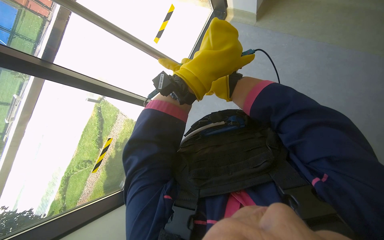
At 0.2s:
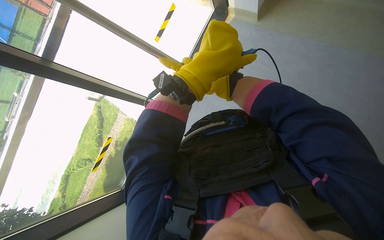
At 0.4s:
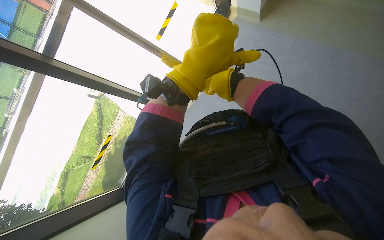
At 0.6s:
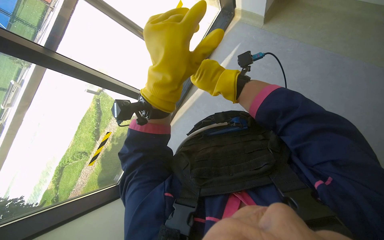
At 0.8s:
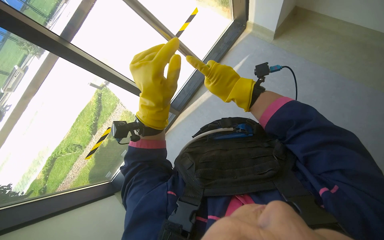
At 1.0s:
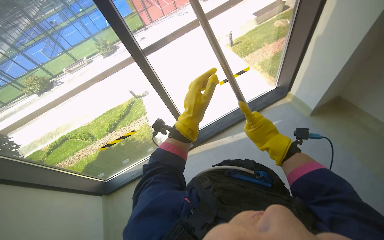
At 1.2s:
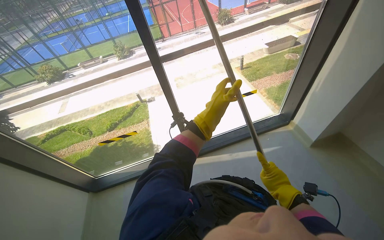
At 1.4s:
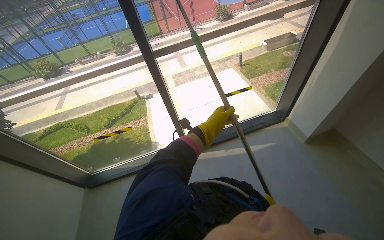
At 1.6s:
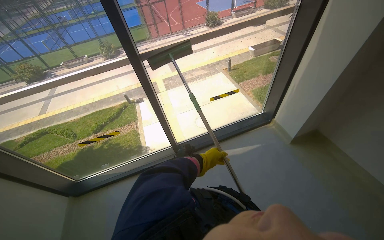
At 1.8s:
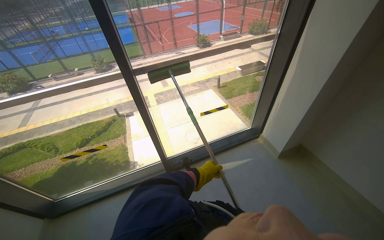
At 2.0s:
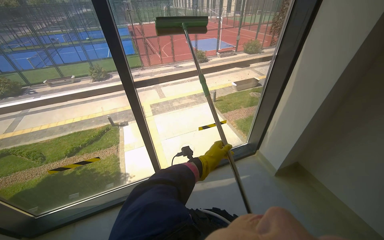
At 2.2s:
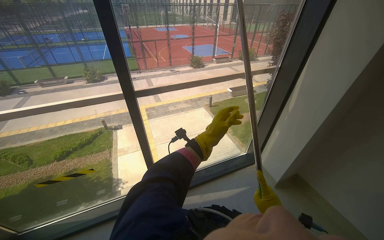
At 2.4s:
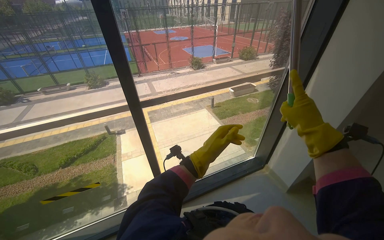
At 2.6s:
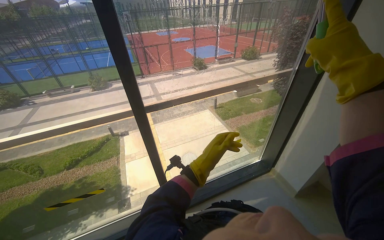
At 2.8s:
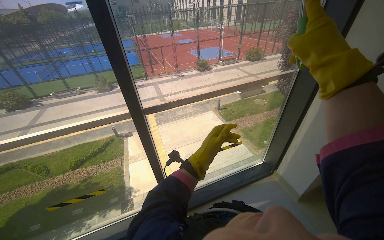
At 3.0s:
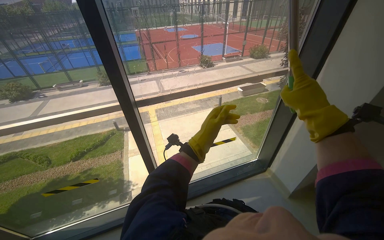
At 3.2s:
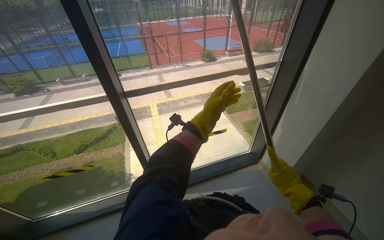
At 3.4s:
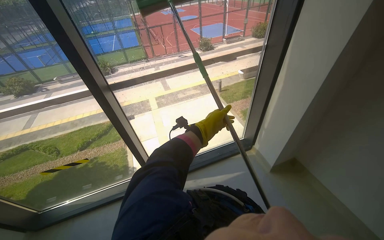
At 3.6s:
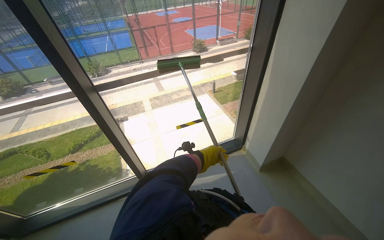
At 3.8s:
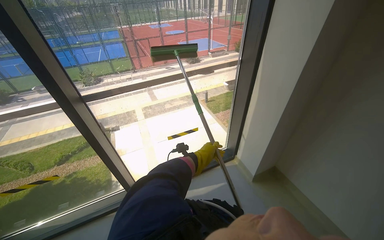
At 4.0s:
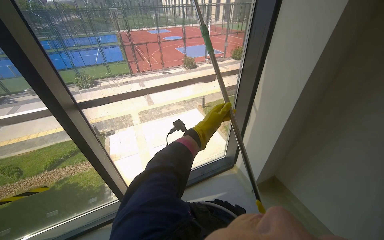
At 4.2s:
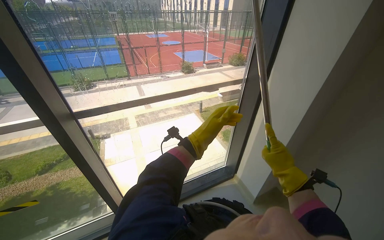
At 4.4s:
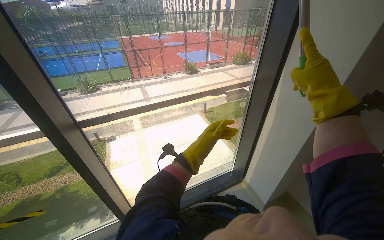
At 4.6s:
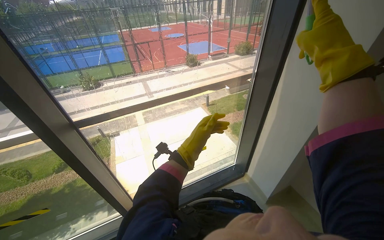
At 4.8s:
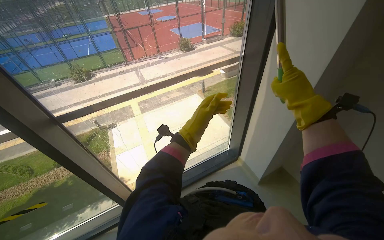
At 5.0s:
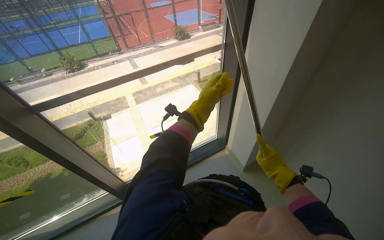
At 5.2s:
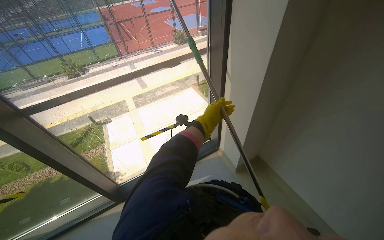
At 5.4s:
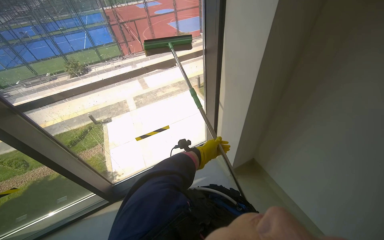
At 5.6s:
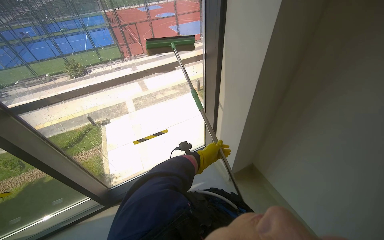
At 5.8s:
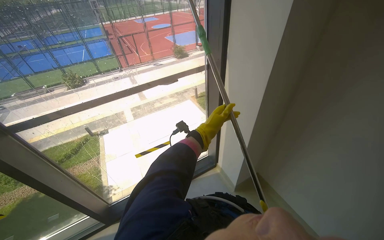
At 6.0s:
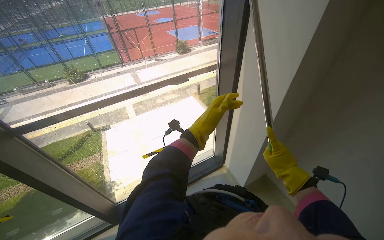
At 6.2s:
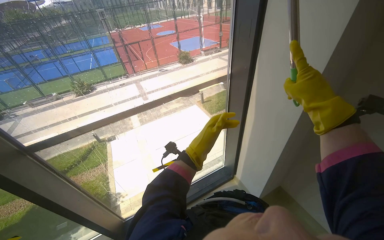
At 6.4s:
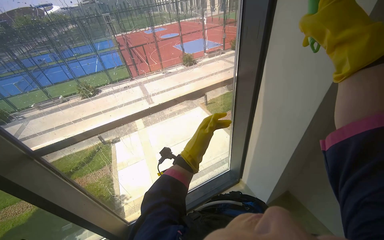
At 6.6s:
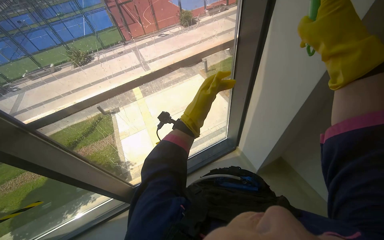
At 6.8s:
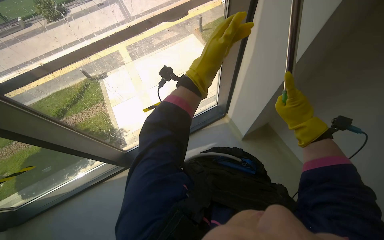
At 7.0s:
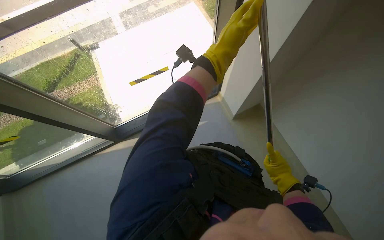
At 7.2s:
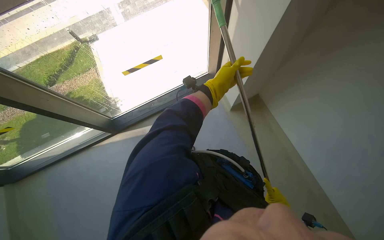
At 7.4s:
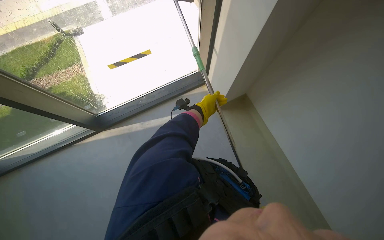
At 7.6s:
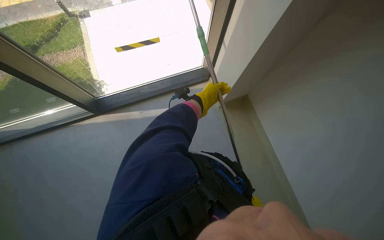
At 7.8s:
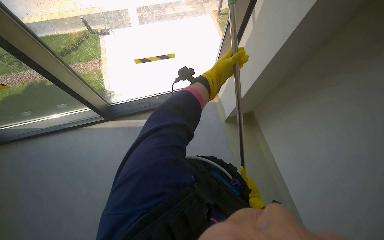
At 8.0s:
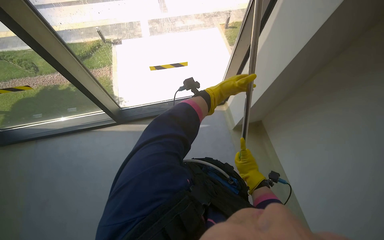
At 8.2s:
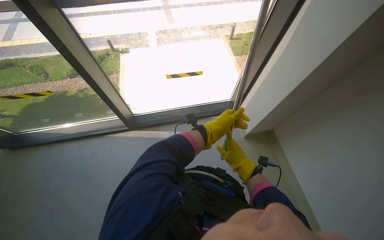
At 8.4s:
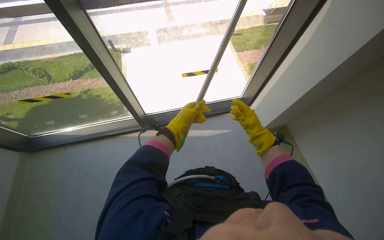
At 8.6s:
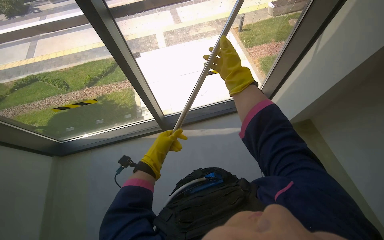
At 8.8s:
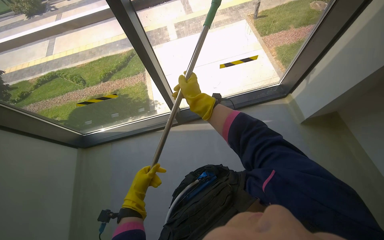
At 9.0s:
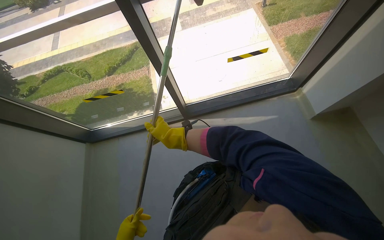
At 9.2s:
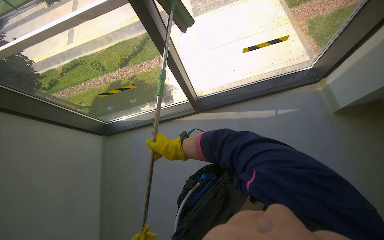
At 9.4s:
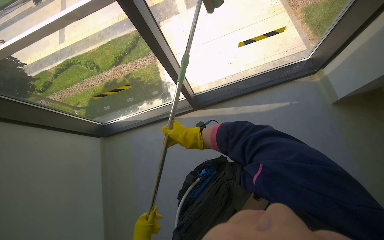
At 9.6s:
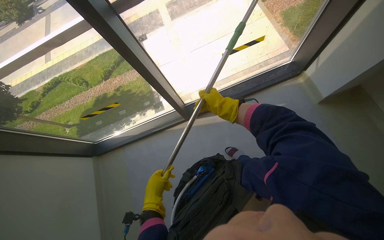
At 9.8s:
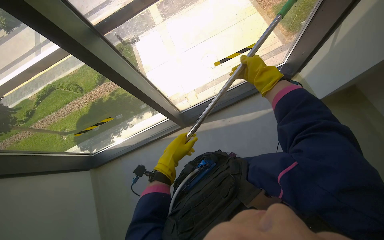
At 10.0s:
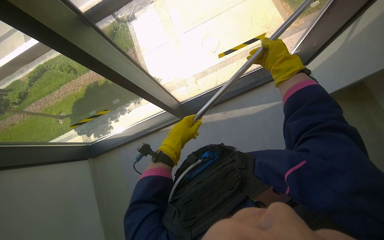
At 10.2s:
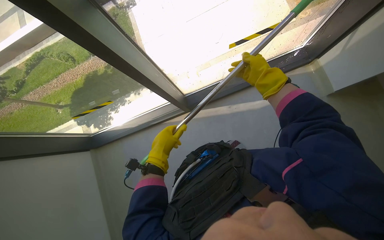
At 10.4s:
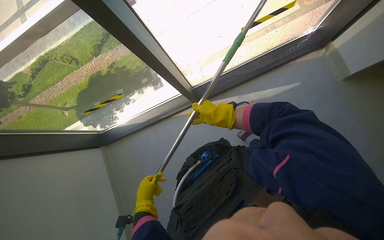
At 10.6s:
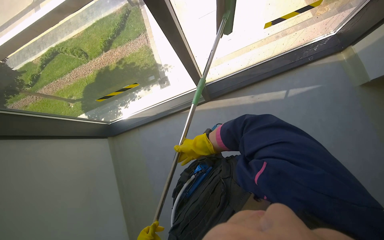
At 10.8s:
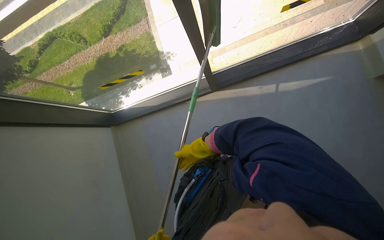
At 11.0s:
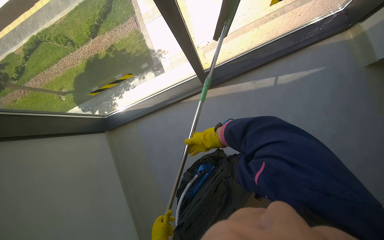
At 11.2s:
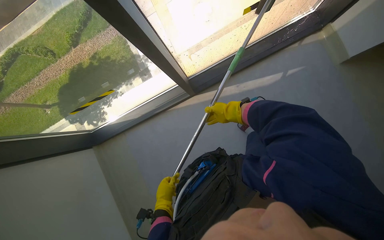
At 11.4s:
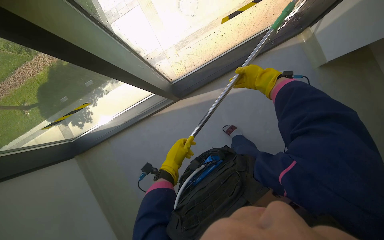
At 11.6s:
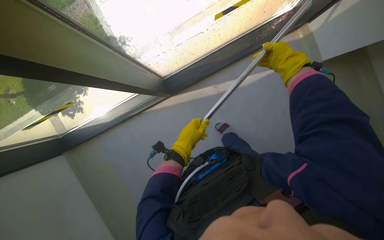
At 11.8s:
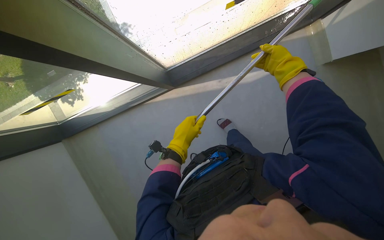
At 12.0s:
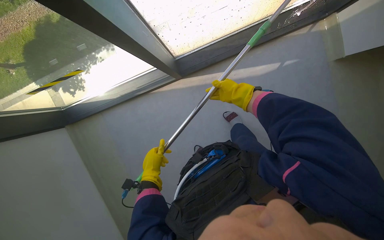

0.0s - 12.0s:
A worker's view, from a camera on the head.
Job: cleaning windows.
The whole recording: Cleaning window with squeegee. The worker uses a long-handled squeegee to clean a large window.
0.0s - 1.6s: The camera pitches upward, by about 20 degrees. The scene turns some 40 degrees clockwise in the picture.
1.6s - 3.0s: The head travels about 50 cm. The scene turns about 25 degrees clockwise in the picture.
3.0s - 4.4s: The left hand is displaced farther from the camera by some 15 cm.
6.0s - 7.6s: The wearer looks some 35 degrees further downward.
7.6s - 9.0s: The camera travels to the left, about 40 cm.
9.0s - 10.4s: The view tips downward by roughly 15 degrees. The right hand heads to the right and up the picture, covering roughly 20 cm.
10.4s - 12.0s: The camera pitches downward, by some 15 degrees. The right hand swings up and down the picture, about 25 cm each way, with 2 reversals.

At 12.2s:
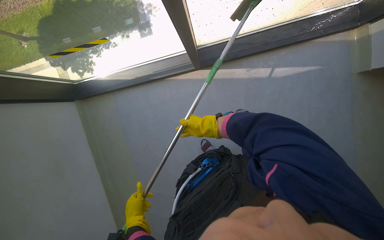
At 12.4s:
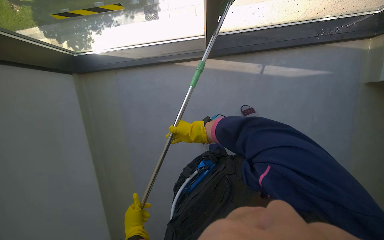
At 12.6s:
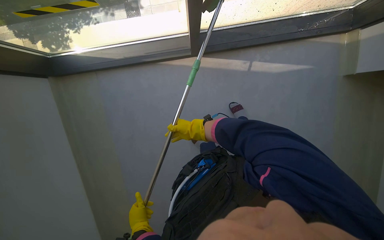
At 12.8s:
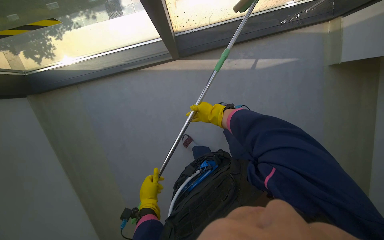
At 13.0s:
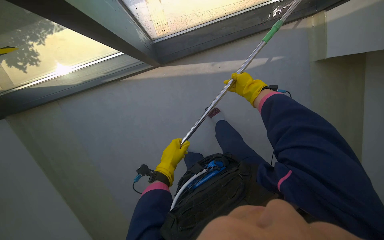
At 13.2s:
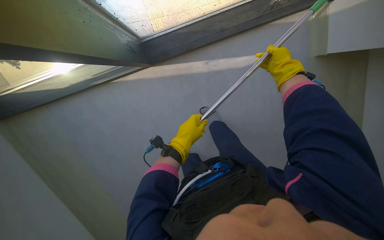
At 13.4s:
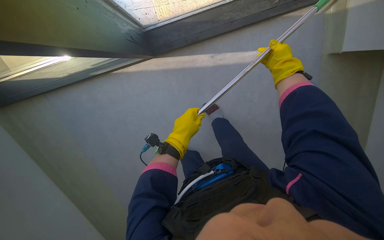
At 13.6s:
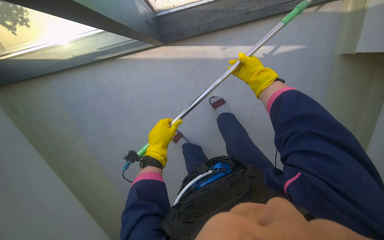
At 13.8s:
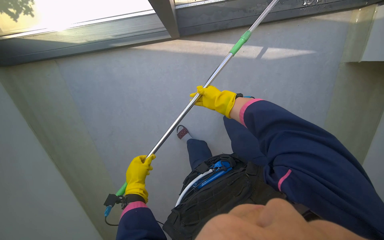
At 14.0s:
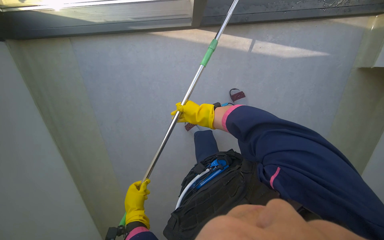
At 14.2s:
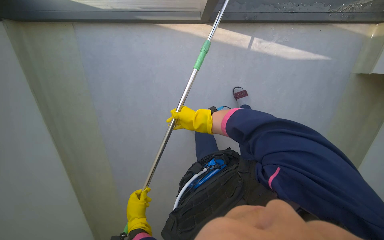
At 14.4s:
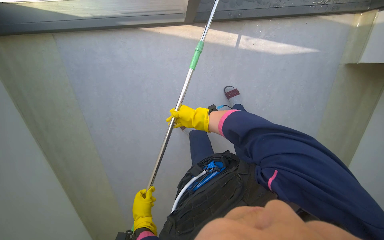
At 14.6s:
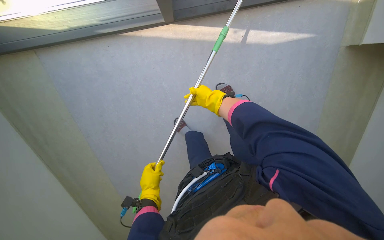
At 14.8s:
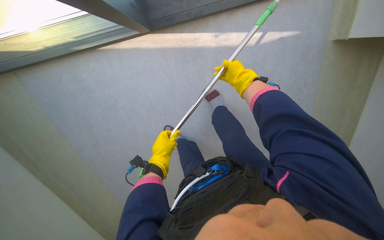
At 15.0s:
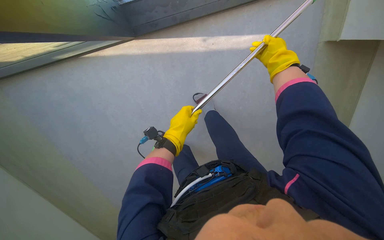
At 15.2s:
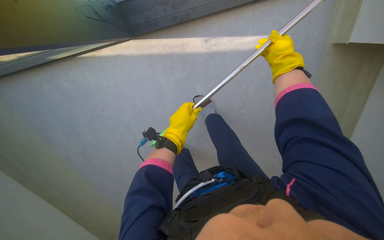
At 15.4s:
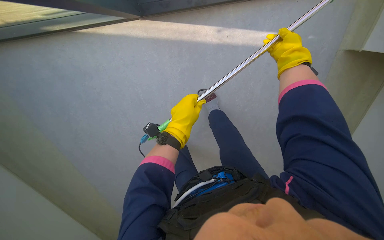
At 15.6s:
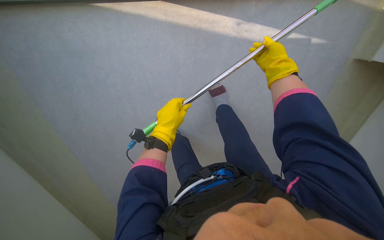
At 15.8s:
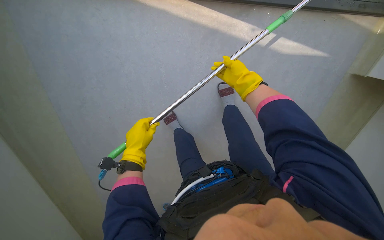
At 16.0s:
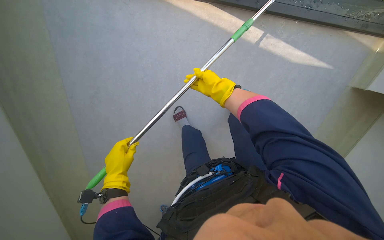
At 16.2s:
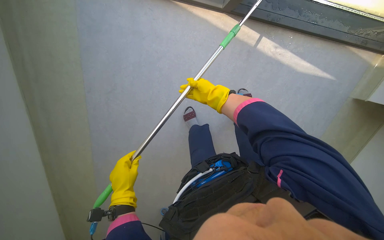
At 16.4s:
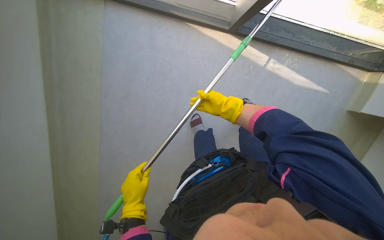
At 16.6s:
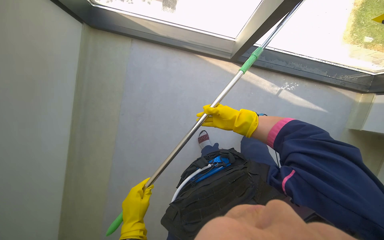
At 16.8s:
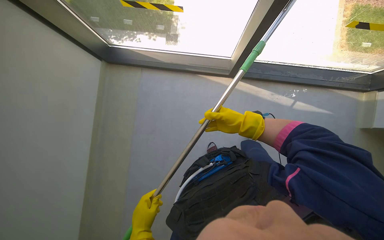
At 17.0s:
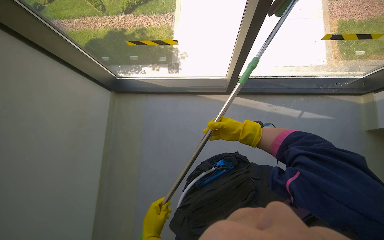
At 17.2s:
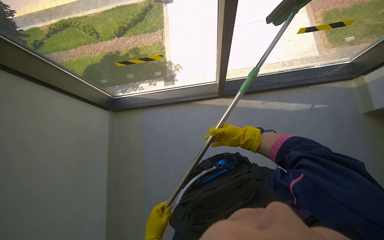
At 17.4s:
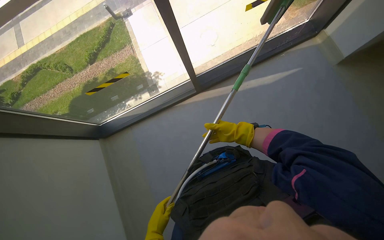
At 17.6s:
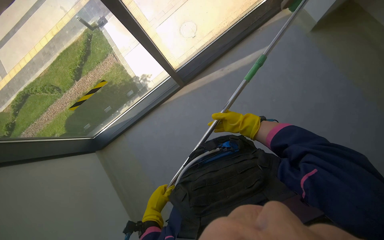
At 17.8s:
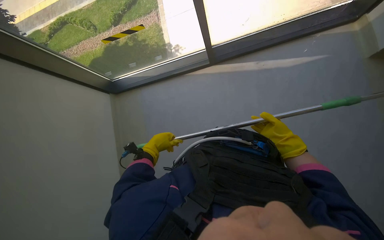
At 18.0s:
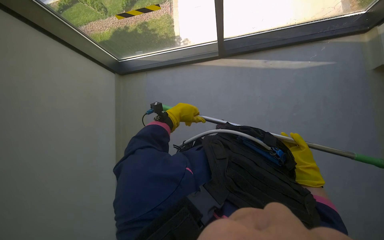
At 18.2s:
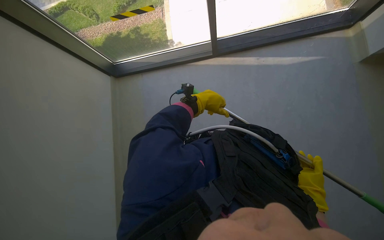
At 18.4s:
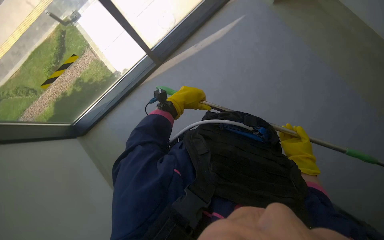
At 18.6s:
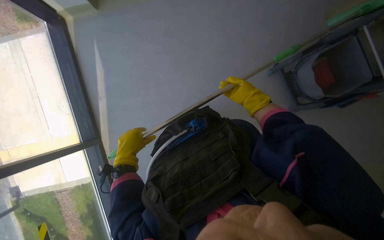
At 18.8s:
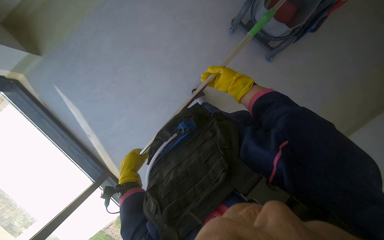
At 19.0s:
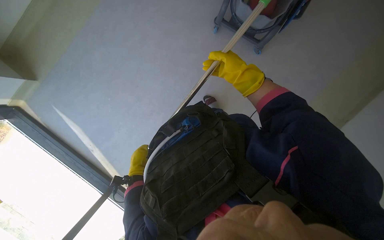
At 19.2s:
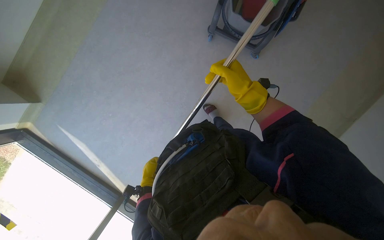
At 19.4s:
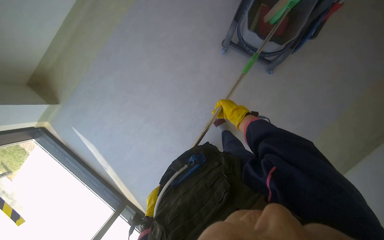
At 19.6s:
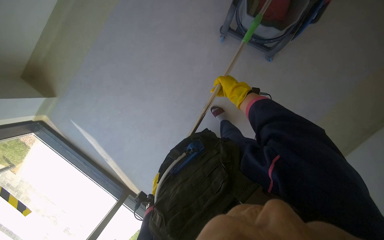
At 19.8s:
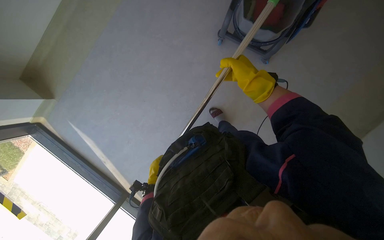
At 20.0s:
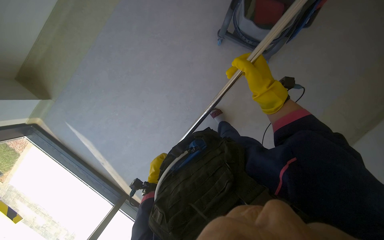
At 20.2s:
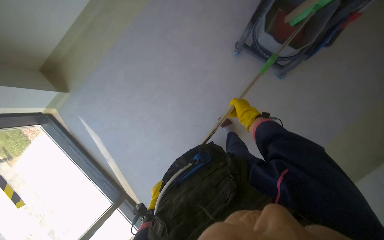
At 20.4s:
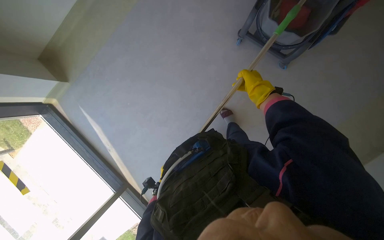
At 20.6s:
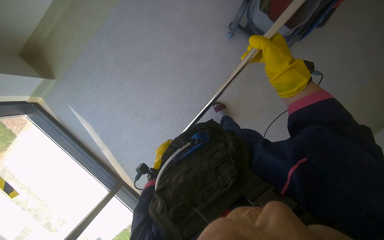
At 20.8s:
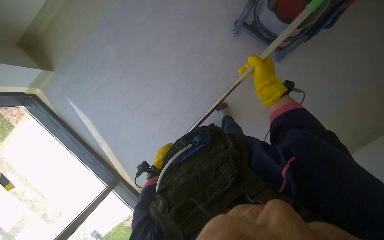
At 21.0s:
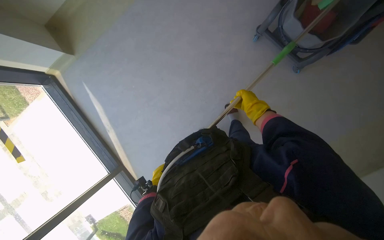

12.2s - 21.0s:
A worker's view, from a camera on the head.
Job: cleaning windows.
The whole recording: Cleaning window with squeegee. The worker uses a long-handled squeegee to clean a large window.
12.2s - 13.6s: The right hand shifts some 50 cm to the right and up the picture. The left hand goes some 40 cm up the picture and to the right.
13.6s - 15.2s: The left hand goes down the picture and returns, some 50 cm each way. The right hand travels to the left and back again, roughly 40 cm each way.
15.2s - 16.6s: The camera is carried roughly 50 cm. The view tilts some 20 degrees upward.
16.6s - 18.0s: The view tilts about 15 degrees upward. The scene turns some 30 degrees counterclockwise in the picture.
18.0s - 19.6s: The head rotates roughly 75 degrees to the right.
19.6s - 21.0s: The right hand moves nearer and farther over approximately 25 cm, changing direction 3 times.
